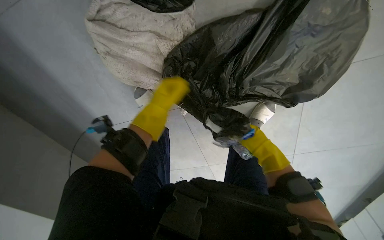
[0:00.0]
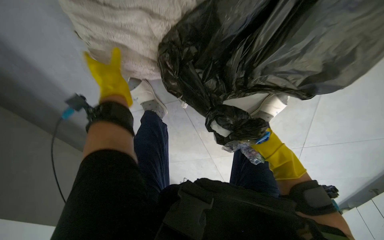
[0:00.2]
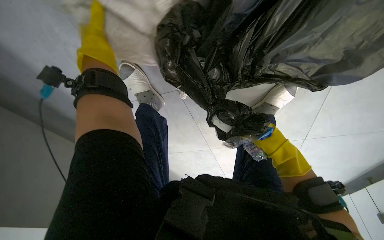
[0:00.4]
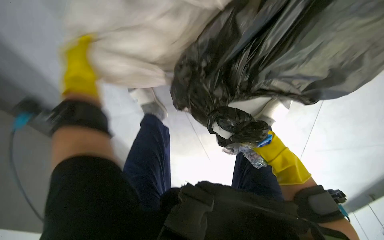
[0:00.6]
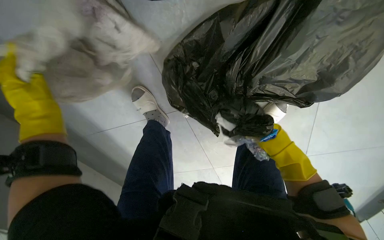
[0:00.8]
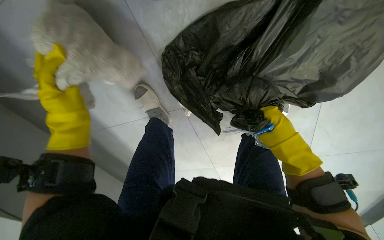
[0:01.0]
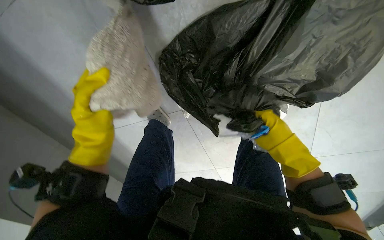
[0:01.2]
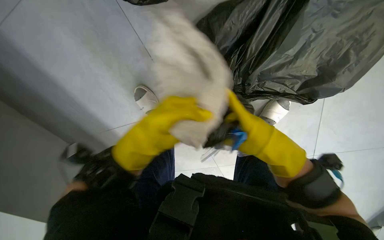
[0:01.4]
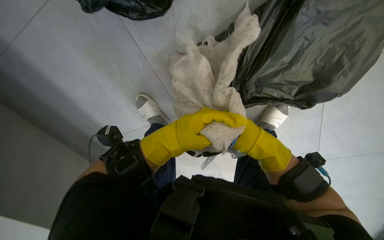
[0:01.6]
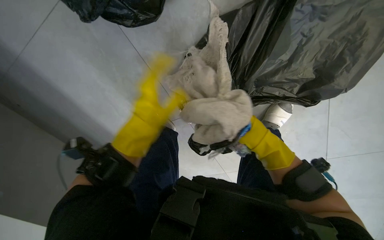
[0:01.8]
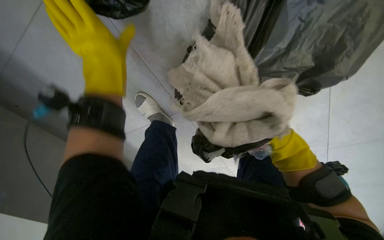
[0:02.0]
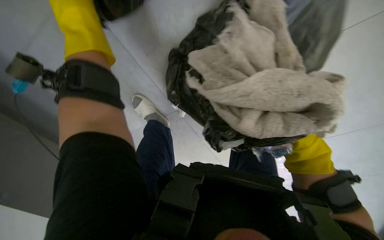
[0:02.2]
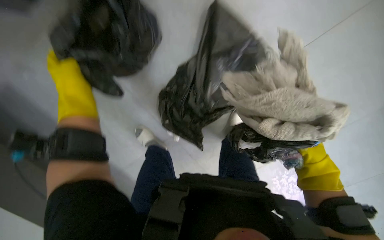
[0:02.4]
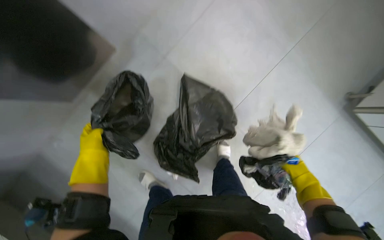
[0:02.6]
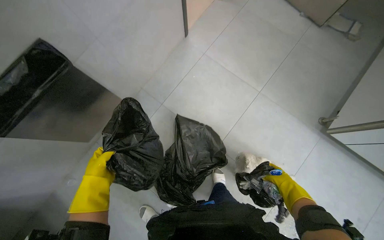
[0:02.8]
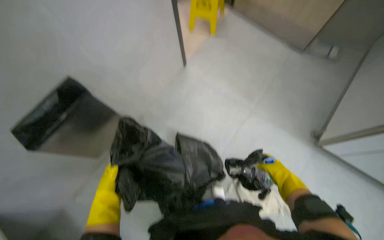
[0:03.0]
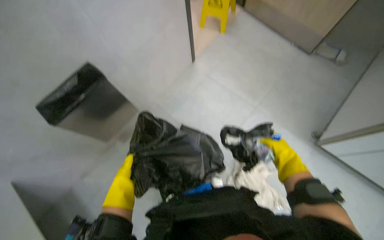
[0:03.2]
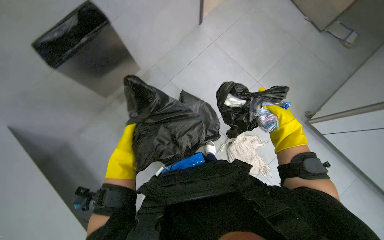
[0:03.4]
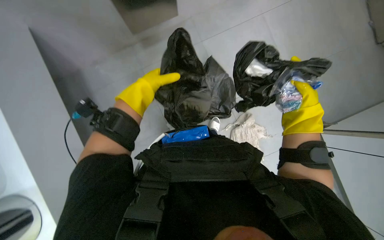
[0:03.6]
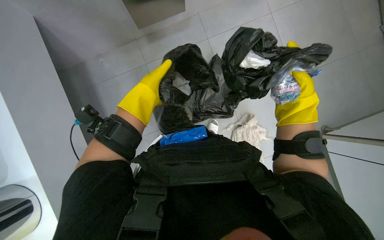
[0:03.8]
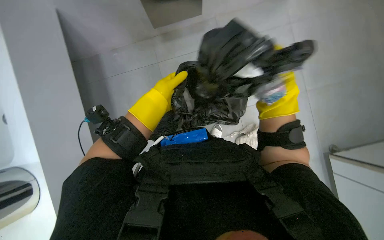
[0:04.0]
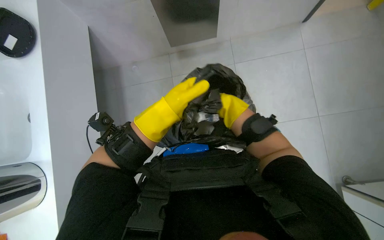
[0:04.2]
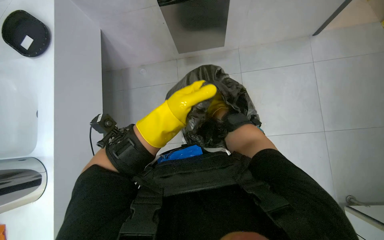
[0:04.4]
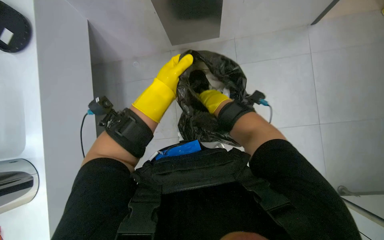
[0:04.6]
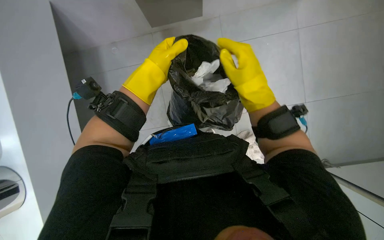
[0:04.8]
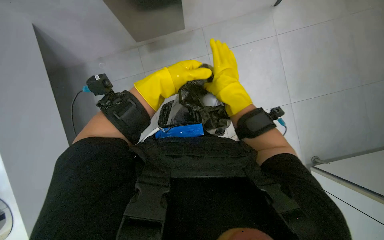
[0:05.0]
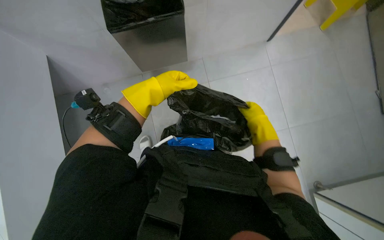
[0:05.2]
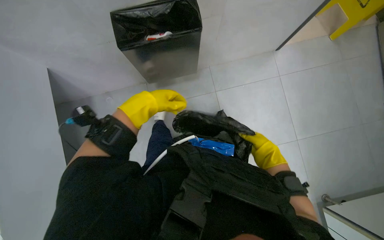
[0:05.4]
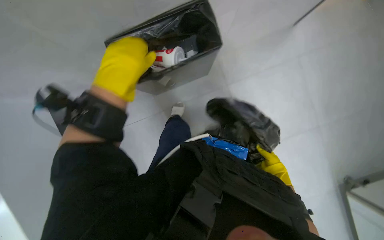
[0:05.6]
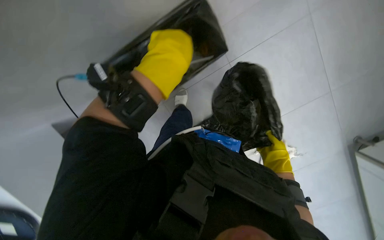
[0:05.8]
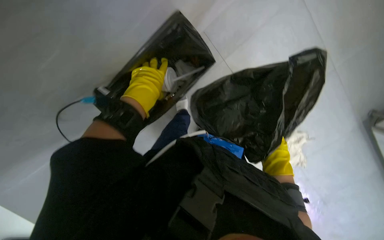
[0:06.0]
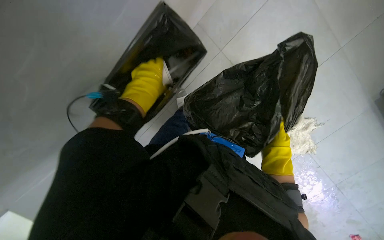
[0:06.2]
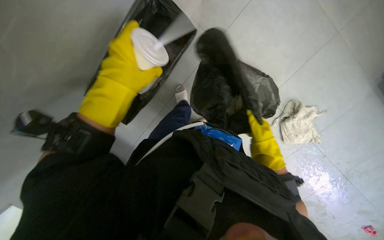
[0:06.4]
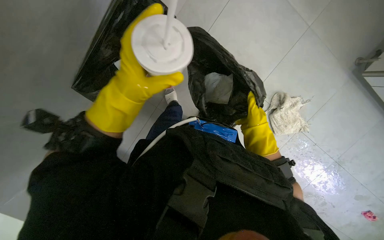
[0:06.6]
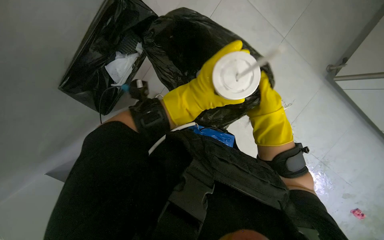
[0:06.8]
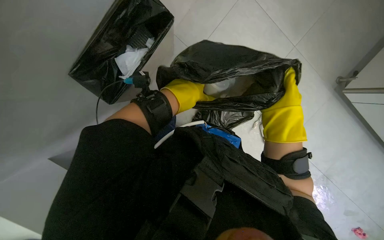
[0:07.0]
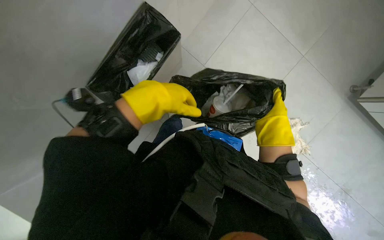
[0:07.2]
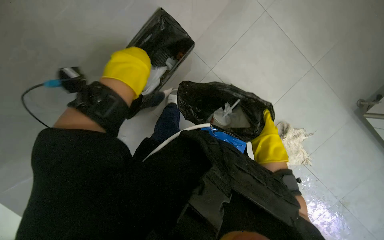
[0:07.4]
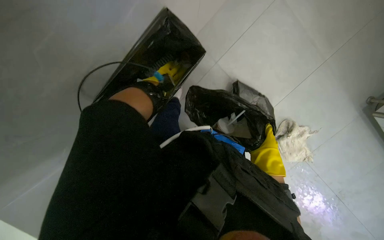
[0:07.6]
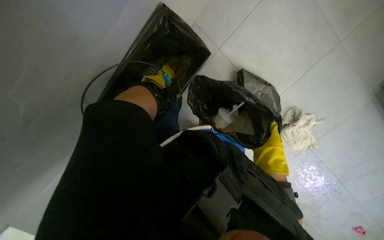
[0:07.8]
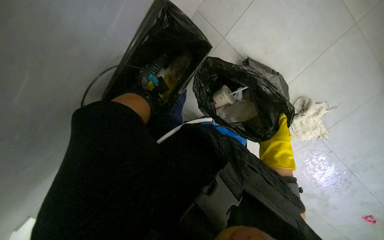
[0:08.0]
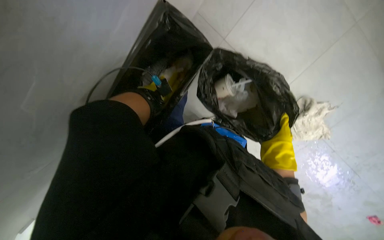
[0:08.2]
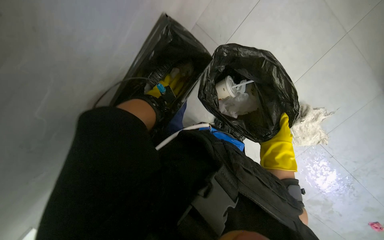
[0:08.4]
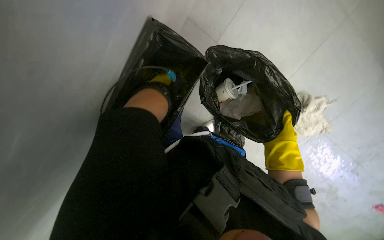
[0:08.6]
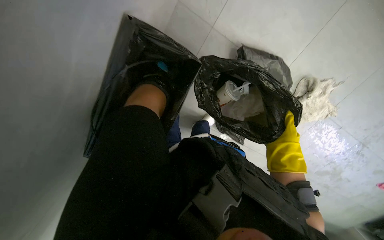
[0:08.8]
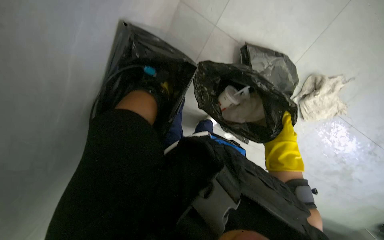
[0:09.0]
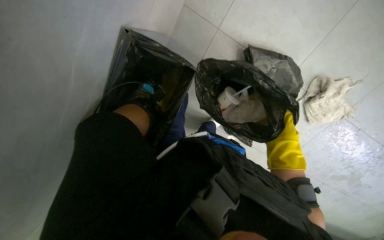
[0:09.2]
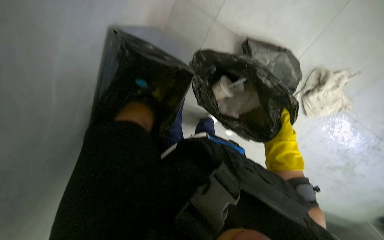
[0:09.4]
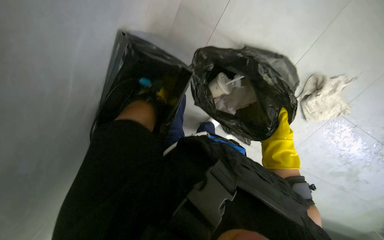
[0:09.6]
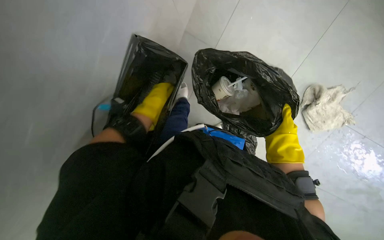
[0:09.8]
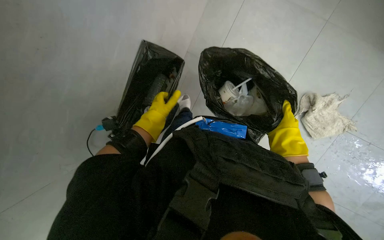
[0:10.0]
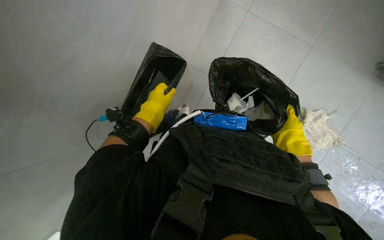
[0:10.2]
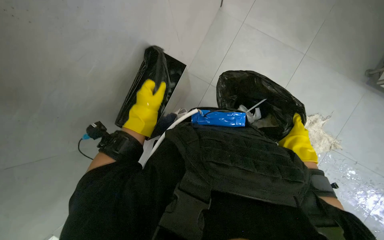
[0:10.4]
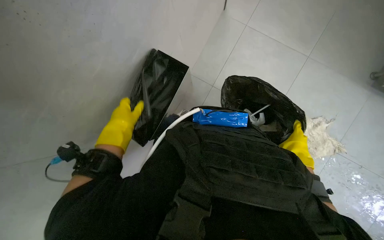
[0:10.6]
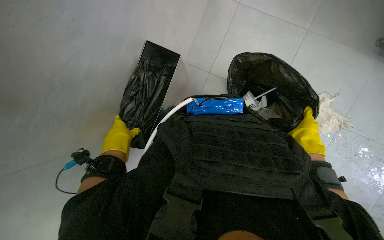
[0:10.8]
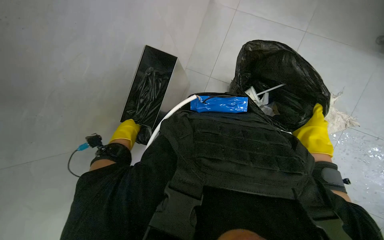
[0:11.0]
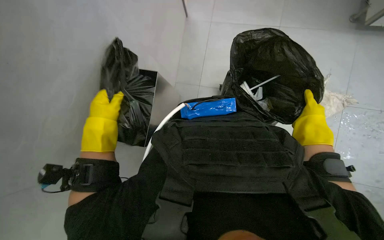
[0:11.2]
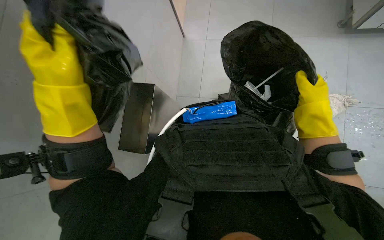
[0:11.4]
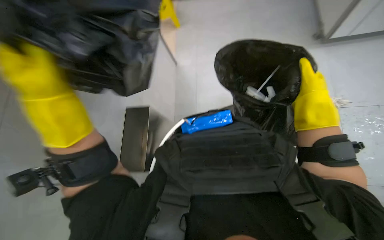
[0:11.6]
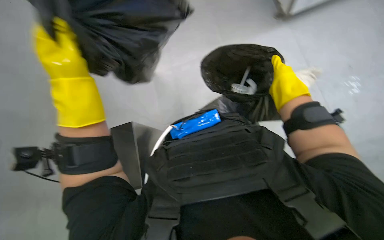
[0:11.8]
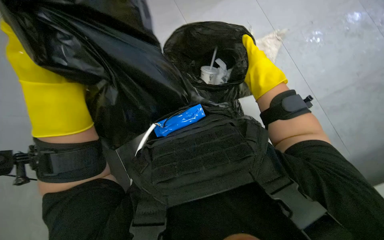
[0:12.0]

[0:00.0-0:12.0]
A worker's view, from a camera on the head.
Job: managing trash.
The whole recording: Collecting and bagging trash from floor. The worker collects trash from the floor and places it into black trash bags.
0:00.0 to 0:01.6: The right hand travels nearer to the camera and back again, approximately 5 cm each way, while the left hand is displaced nearer to the camera and to the right by some 20 cm.
0:04.4 to 0:06.0: The wearer looks about 15 degrees further downward. The left hand shifts some 30 cm up the picture and to the left, and goes nearer to the camera and returns, about 5 cm each way.
0:06.0 to 0:07.6: The left hand swings nearer and farther, some 30 cm each way, with 3 reversals; the right hand moves nearer to the camera, approximately 10 cm, and moves about 10 cm up the picture and comes back.
0:07.6 to 0:09.0: The view tips downward by about 15 degrees.
0:09.0 to 0:10.4: The view tips upward by some 25 degrees.
0:10.4 to 0:12.0: The right hand moves nearer to the camera, some 10 cm; the left hand moves nearer and farther over about 30 cm, changing direction 3 times.

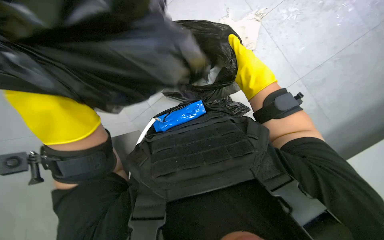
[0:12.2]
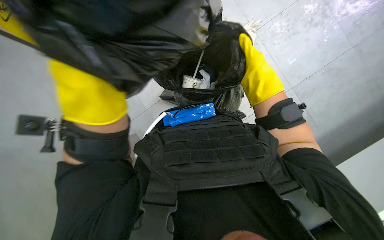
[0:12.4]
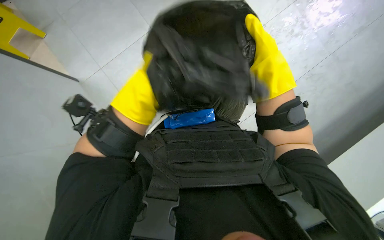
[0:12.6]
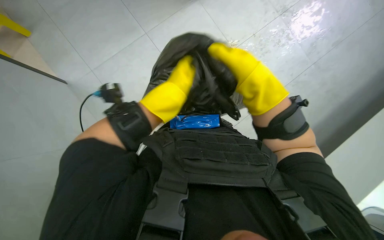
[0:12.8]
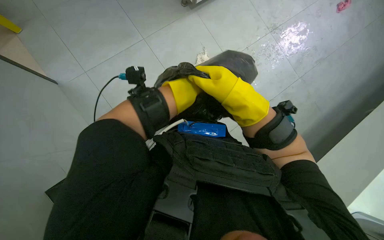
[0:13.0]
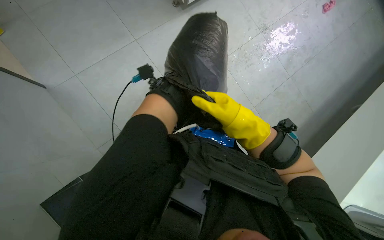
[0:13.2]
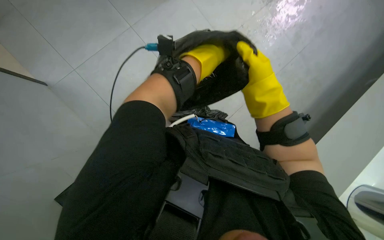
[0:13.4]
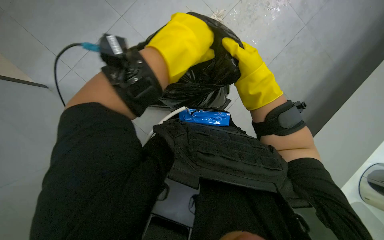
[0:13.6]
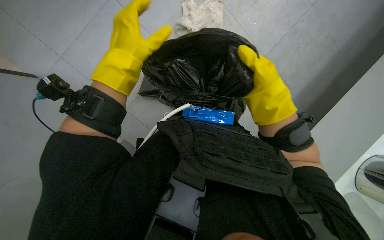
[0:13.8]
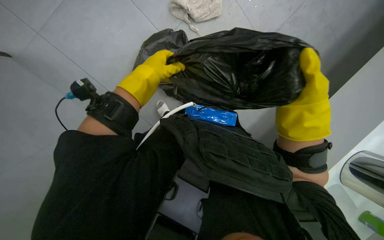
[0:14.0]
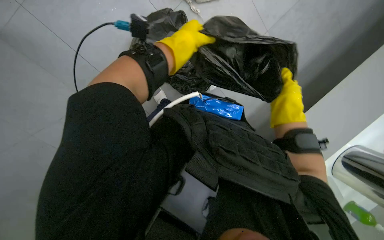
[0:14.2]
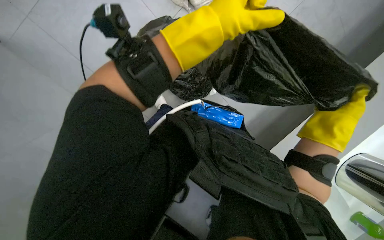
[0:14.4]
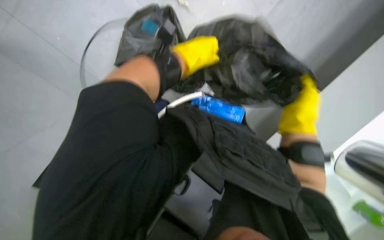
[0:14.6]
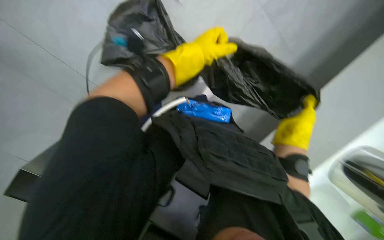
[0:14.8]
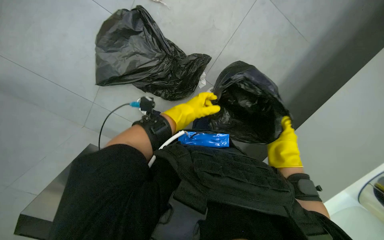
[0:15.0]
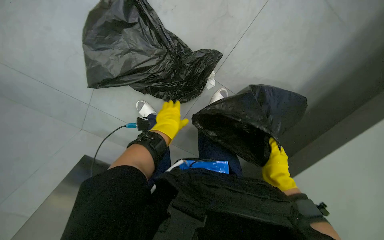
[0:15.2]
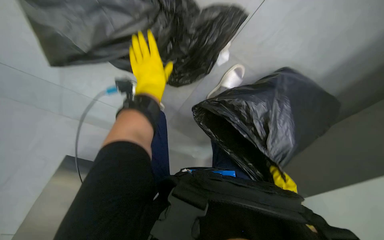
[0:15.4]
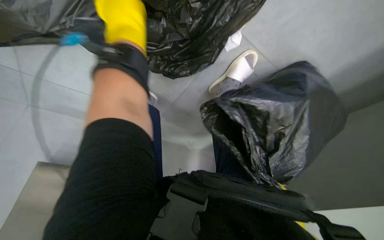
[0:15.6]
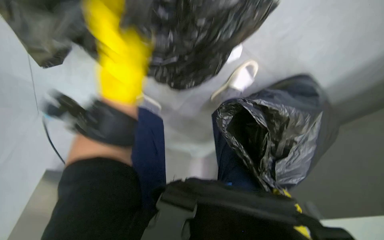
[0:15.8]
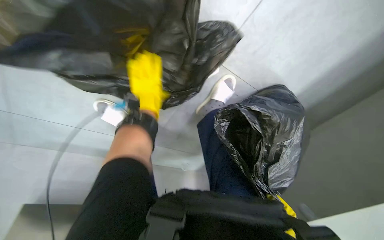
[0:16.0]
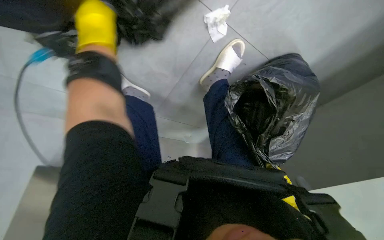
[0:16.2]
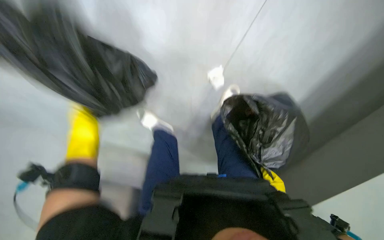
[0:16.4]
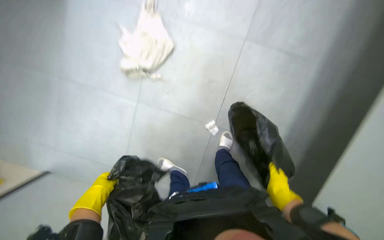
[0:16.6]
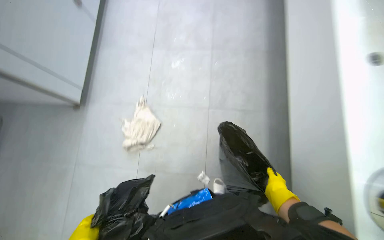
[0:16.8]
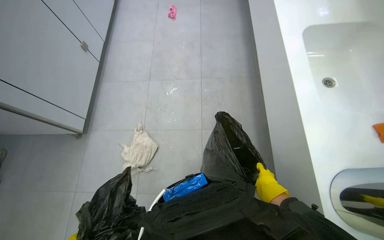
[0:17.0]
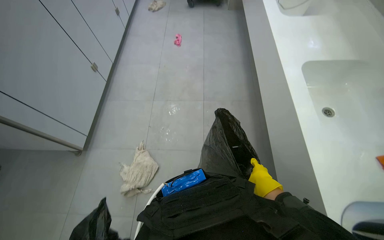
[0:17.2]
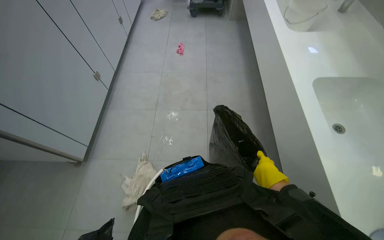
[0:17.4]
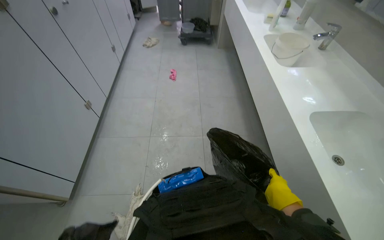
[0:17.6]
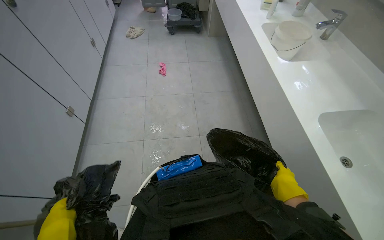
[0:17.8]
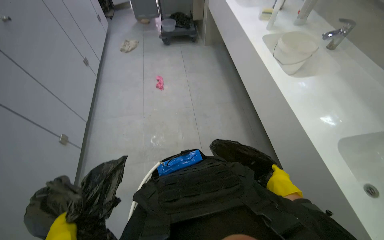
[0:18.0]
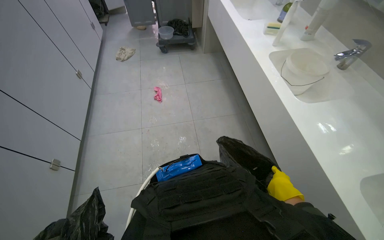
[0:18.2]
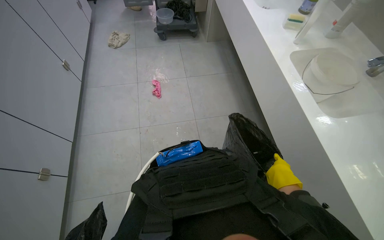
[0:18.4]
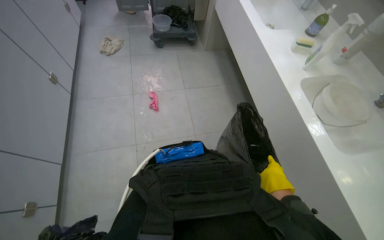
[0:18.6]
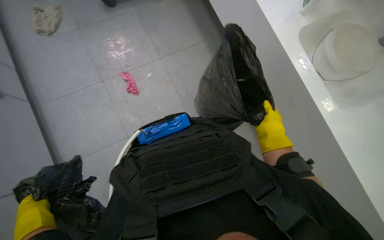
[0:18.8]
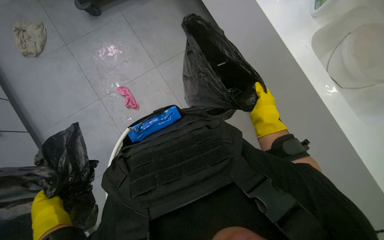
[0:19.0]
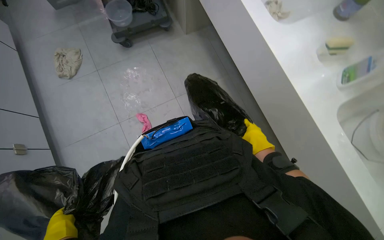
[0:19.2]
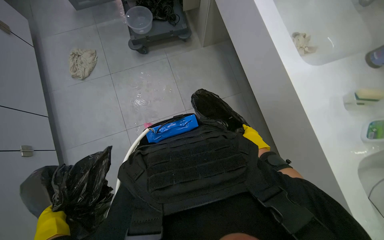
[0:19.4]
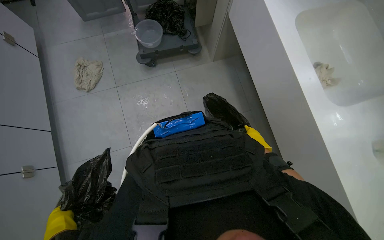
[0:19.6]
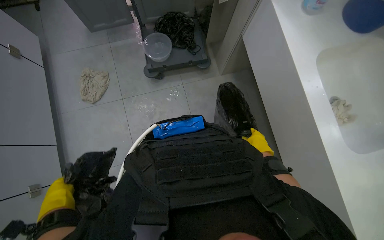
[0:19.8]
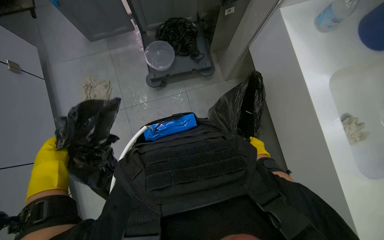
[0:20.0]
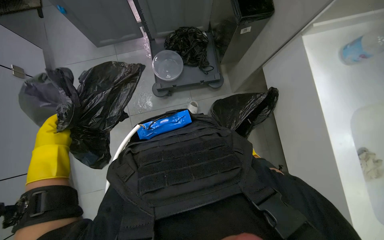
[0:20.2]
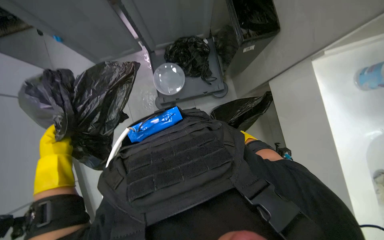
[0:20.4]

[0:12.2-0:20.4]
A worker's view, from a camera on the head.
Job: managing trash.
The whole recording: Collecting and bagging trash from floor. The worker collects trash from the floor and places it into black trash bags.
0:13.8 to 0:15.4: The camera travels about 50 cm. The camera pitches downward, by about 40 degrees.
0:15.4 to 0:17.2: The camera pitches upward, by about 45 degrees.
0:17.2 to 0:18.8: The camera is carried approximately 90 cm. The head turns to the right by approximately 20 degrees.
0:18.8 to 0:20.4: The wearer looks about 20 degrees further upward. The right hand heads farther from the camera, covering some 25 cm.
